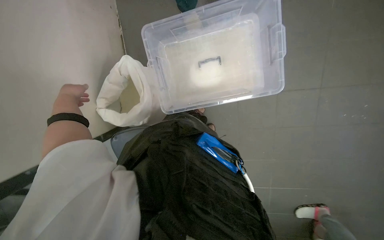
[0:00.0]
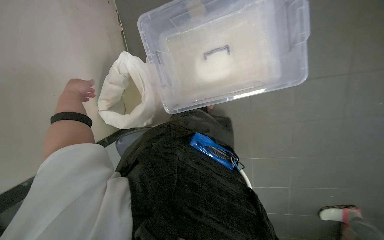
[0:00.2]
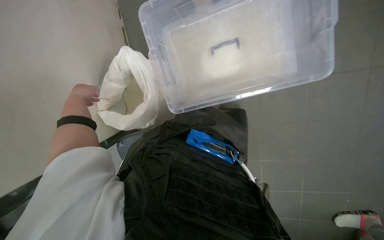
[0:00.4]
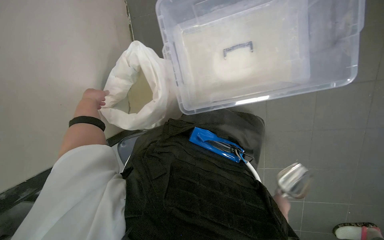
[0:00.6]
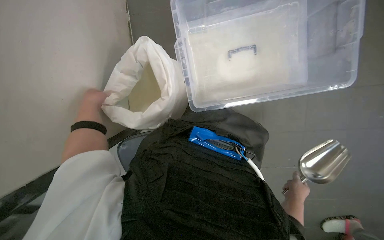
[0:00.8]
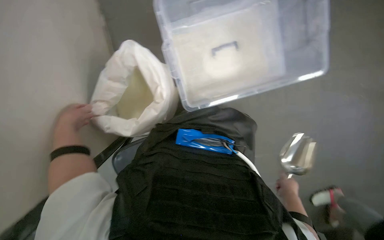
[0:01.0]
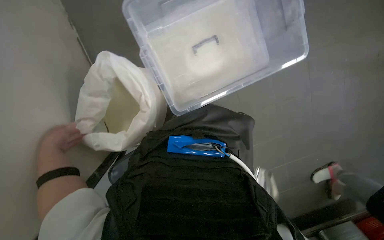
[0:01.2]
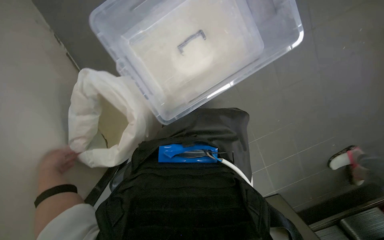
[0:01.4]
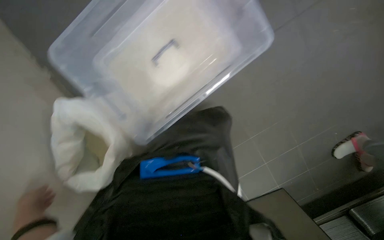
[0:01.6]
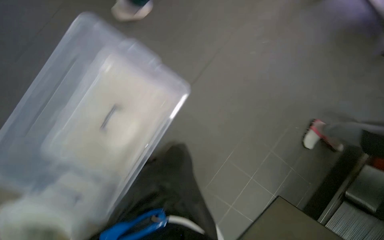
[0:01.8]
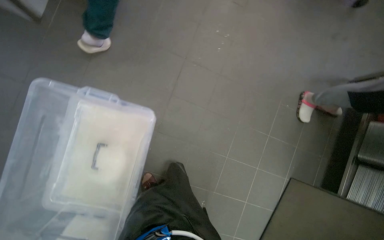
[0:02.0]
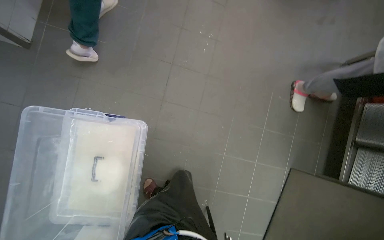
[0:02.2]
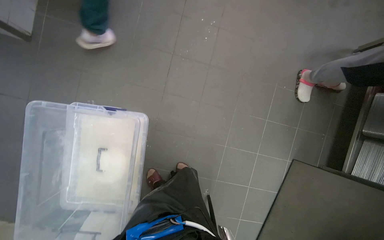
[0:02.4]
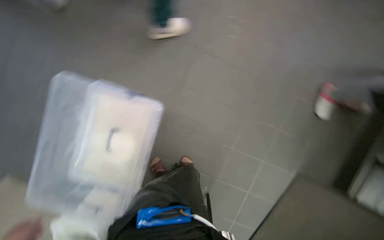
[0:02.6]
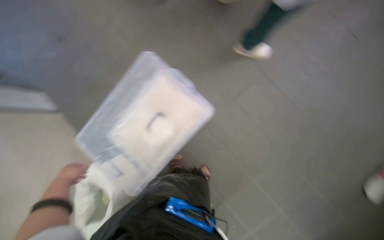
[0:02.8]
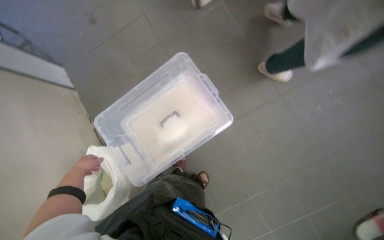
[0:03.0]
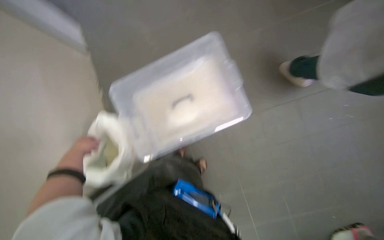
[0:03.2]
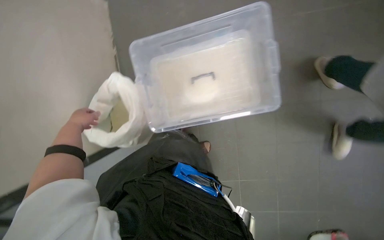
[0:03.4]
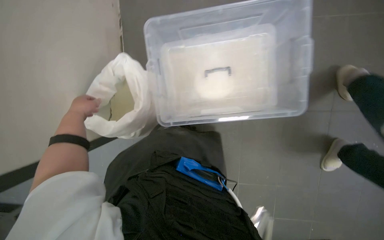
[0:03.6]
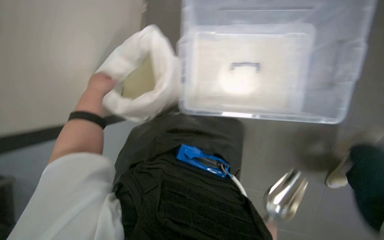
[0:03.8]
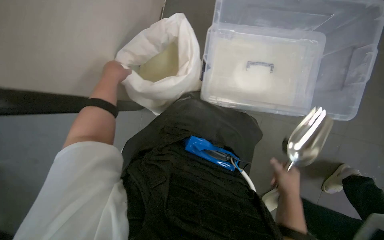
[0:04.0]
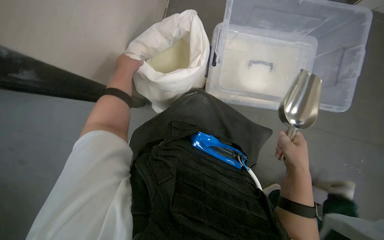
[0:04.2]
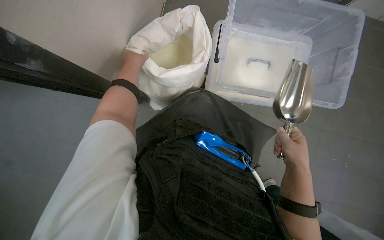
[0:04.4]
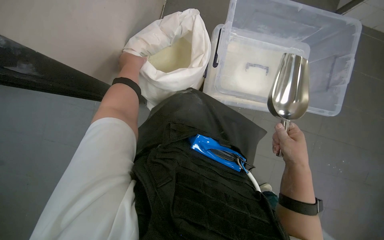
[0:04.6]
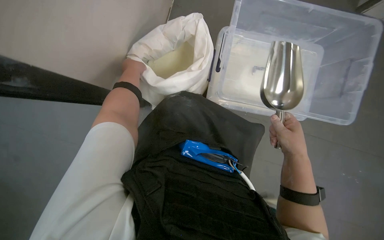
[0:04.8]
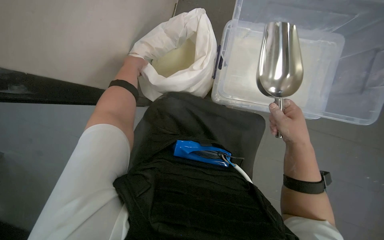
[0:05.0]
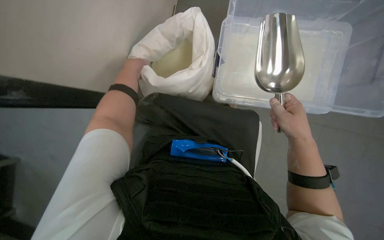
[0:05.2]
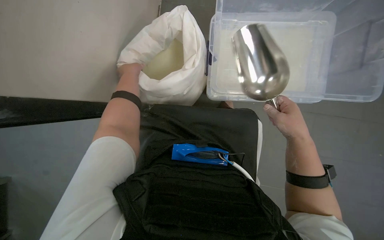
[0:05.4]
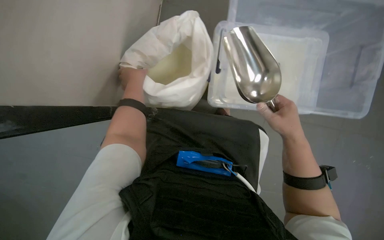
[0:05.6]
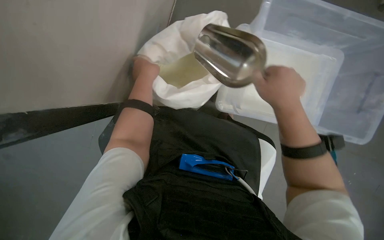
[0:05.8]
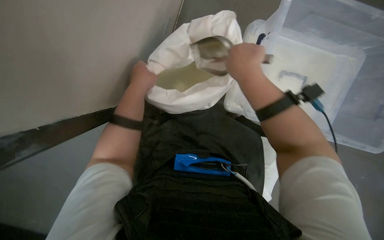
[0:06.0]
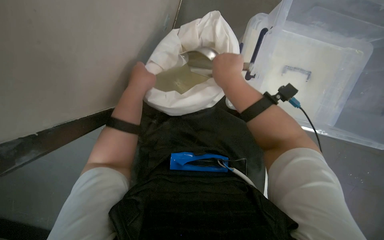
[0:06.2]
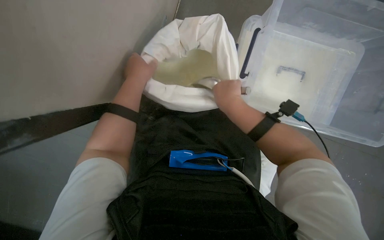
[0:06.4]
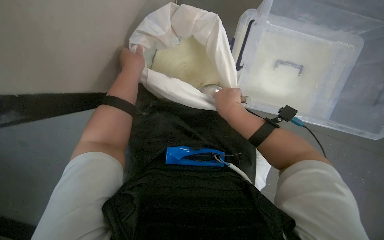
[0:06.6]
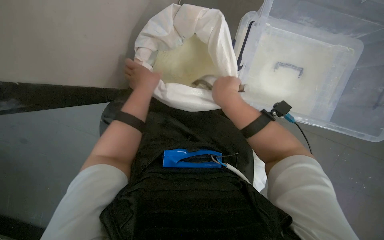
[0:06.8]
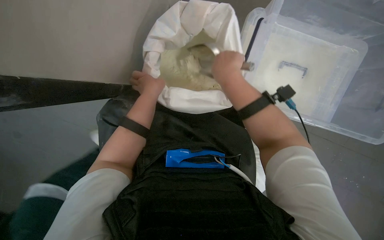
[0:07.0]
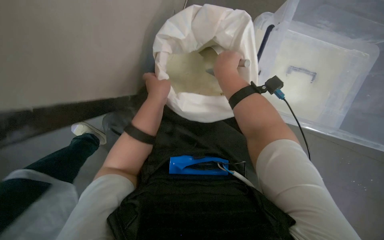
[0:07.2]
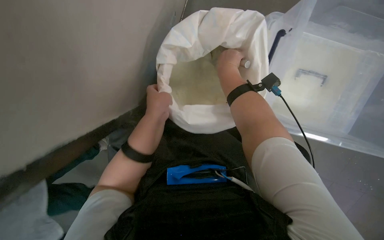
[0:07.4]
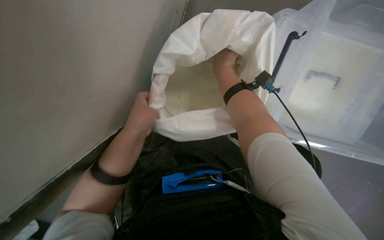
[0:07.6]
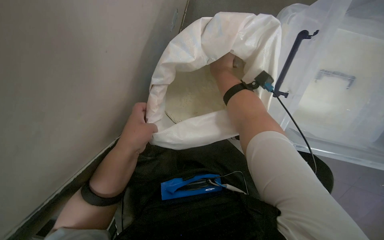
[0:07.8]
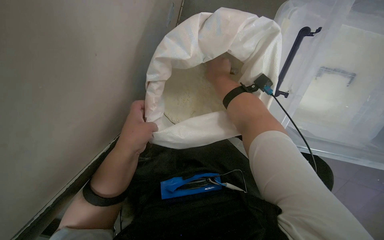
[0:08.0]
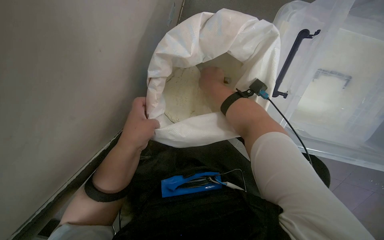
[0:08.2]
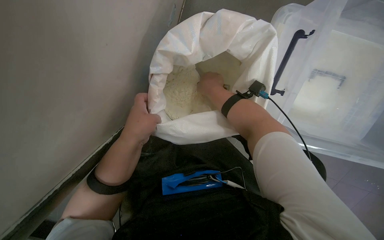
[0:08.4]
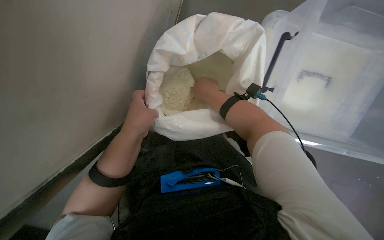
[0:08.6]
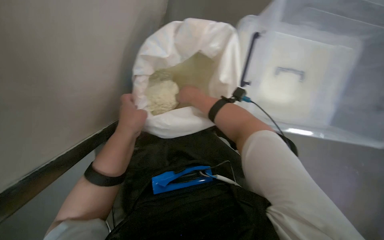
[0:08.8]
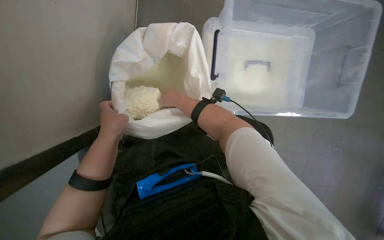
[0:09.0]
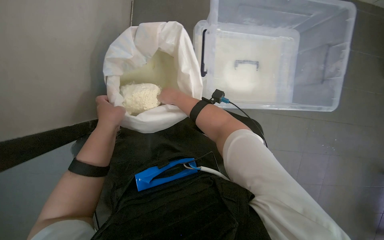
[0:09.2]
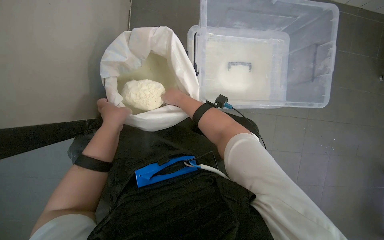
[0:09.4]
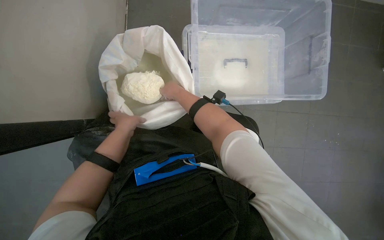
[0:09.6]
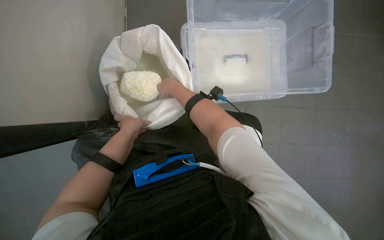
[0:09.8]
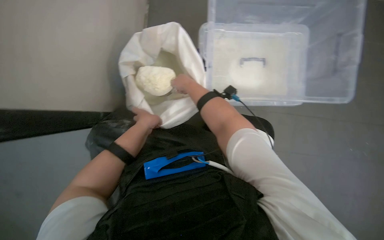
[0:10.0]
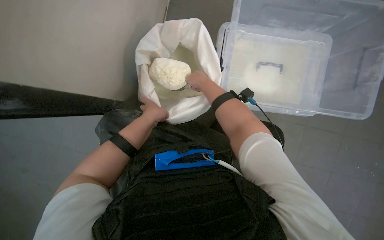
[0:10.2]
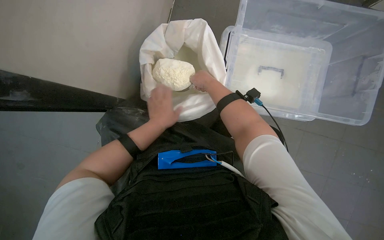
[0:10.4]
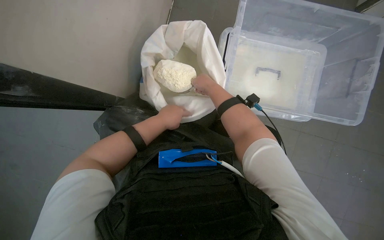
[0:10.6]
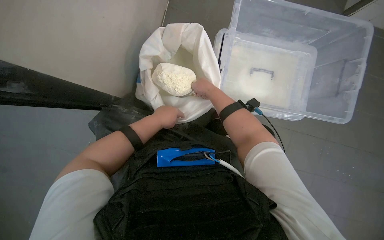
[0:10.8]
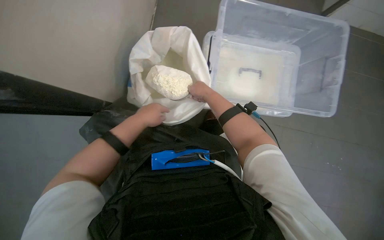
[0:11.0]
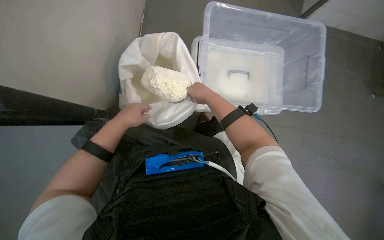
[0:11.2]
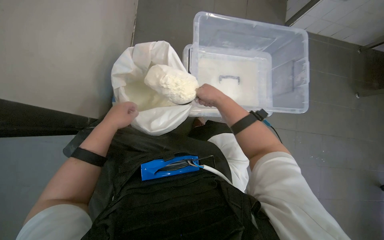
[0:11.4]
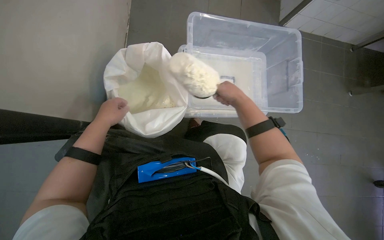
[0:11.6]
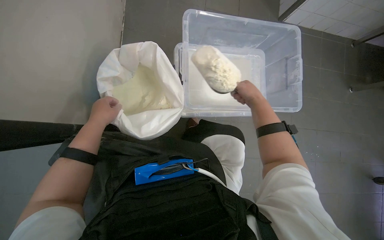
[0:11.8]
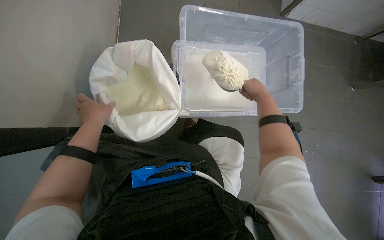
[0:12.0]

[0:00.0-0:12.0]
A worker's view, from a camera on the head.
Job: preparing food.
The whole recording: Scooping powder into container. The worker scoops powder from a large bag into a clear plastic container.
0:00.0 to 0:01.6: The scene rotates counterclockwise by some 30 degrees.
0:03.0 to 0:04.4: The wearer moves roughly 50 cm. The view tips downward by approximately 15 degrees. Everything in view rotates approximately 35 degrees clockwise.
0:04.4 to 0:06.0: The right hand travels up the picture and to the left by approximately 35 cm; the left hand is displaced nearer to the camera by roughly 10 cm.
0:06.0 to 0:07.6: The right hand heads farther from the camera and up the picture, covering roughly 20 cm, while the left hand is displaced down the picture by about 10 cm.
0:07.6 to 0:09.0: The right hand heads down the picture, covering some 10 cm.
0:09.0 to 0:10.4: The left hand heads to the right, covering approximately 10 cm.
0:10.4 to 0:12.0: The wearer's head swings approximately 15 degrees to the right. The right hand moves to the right, some 35 cm.

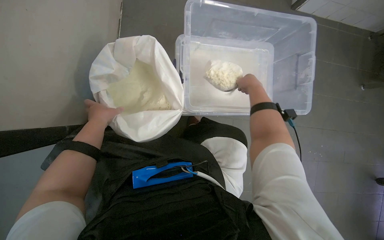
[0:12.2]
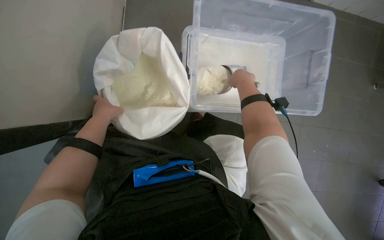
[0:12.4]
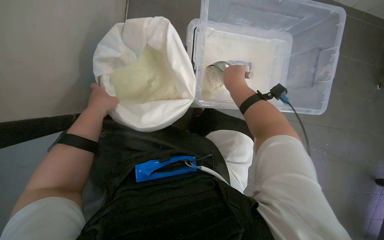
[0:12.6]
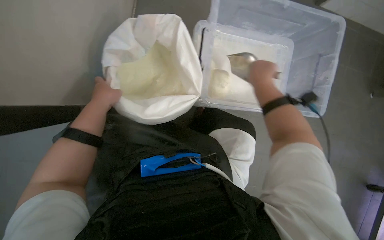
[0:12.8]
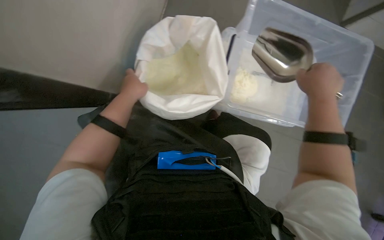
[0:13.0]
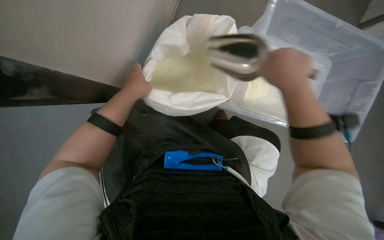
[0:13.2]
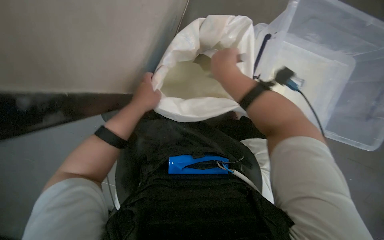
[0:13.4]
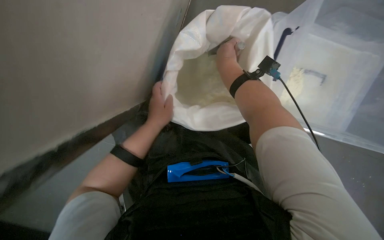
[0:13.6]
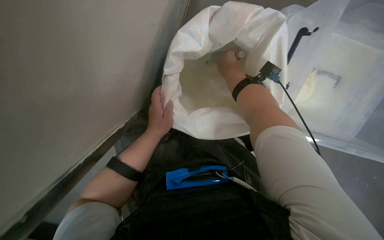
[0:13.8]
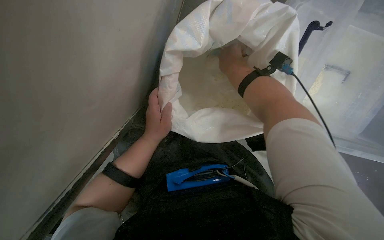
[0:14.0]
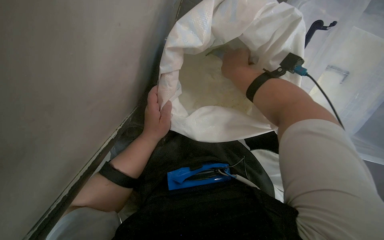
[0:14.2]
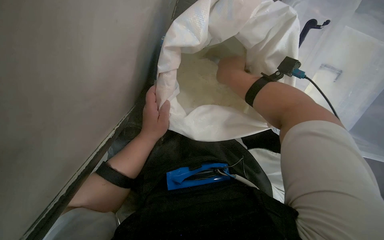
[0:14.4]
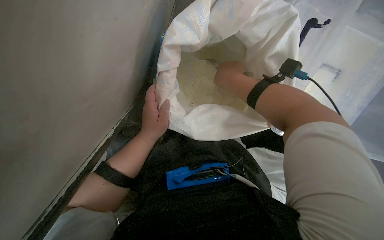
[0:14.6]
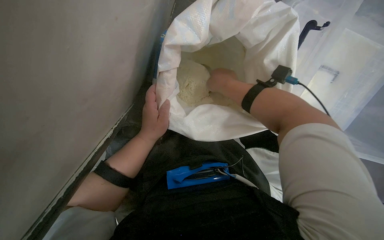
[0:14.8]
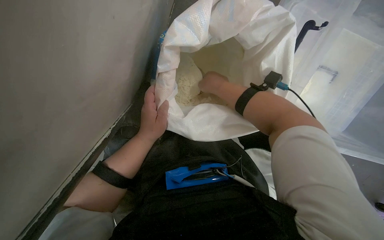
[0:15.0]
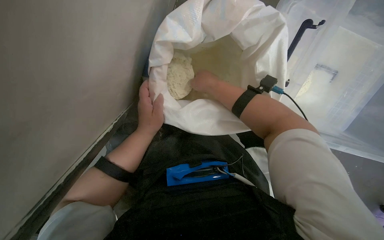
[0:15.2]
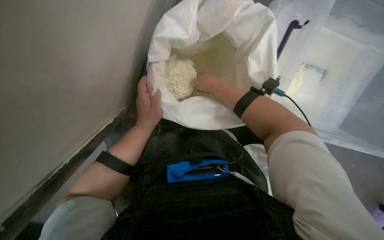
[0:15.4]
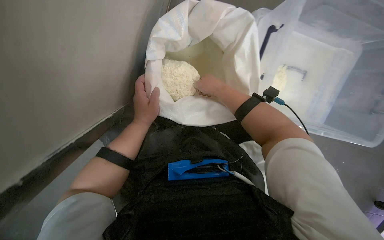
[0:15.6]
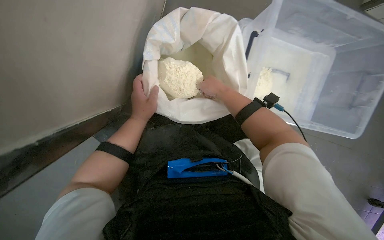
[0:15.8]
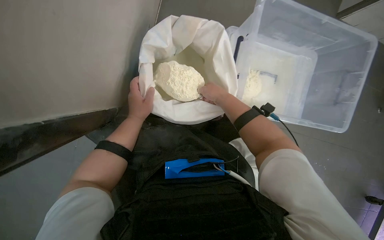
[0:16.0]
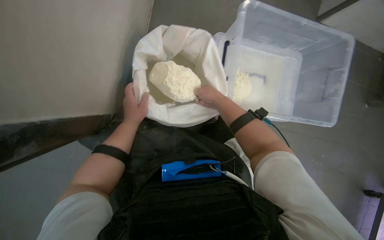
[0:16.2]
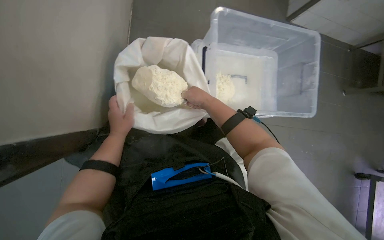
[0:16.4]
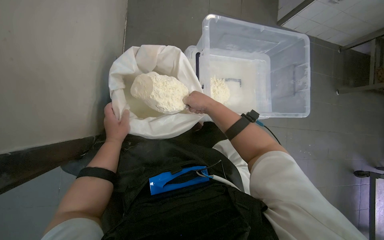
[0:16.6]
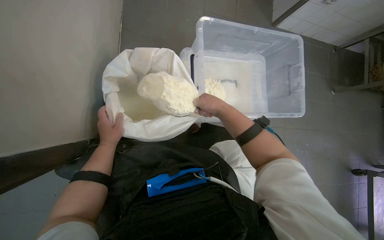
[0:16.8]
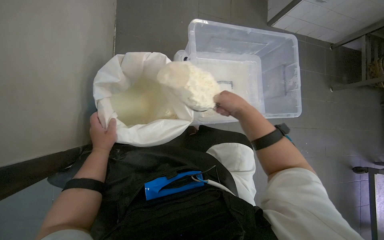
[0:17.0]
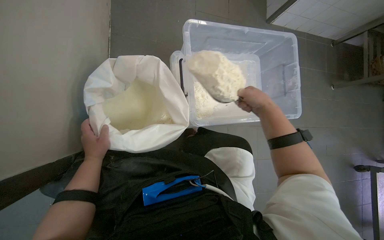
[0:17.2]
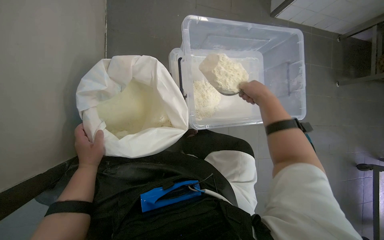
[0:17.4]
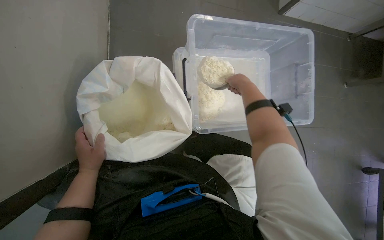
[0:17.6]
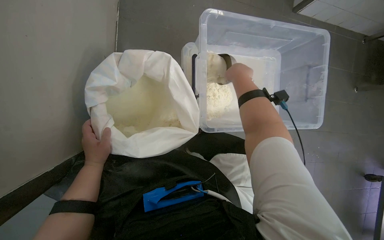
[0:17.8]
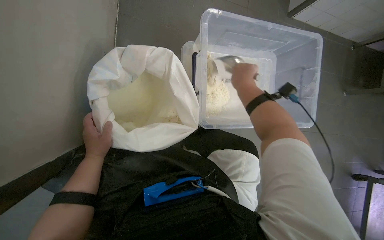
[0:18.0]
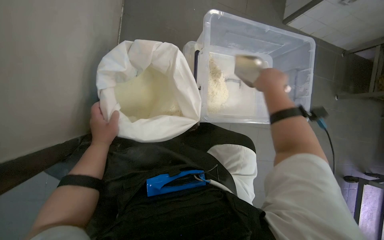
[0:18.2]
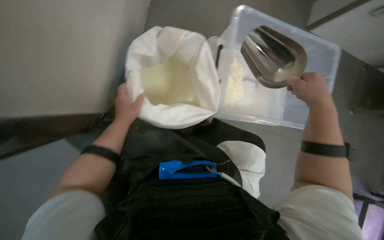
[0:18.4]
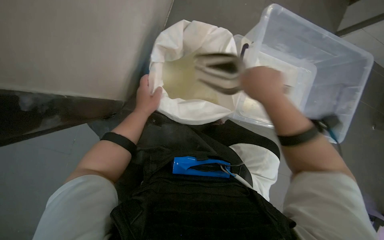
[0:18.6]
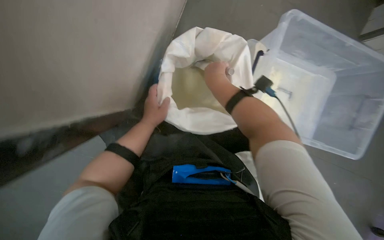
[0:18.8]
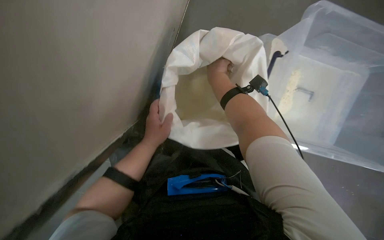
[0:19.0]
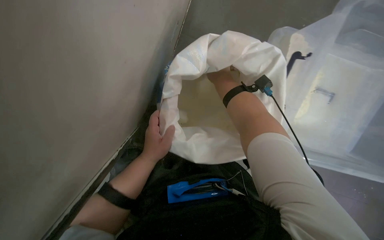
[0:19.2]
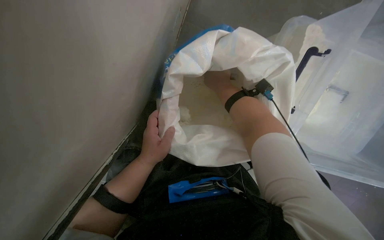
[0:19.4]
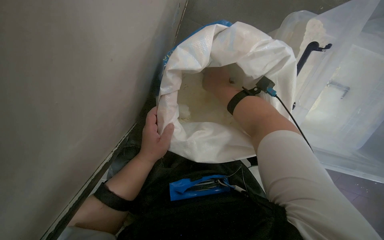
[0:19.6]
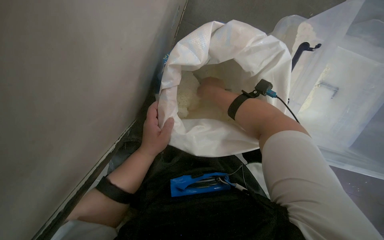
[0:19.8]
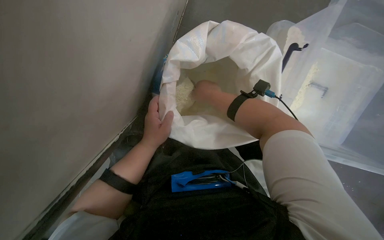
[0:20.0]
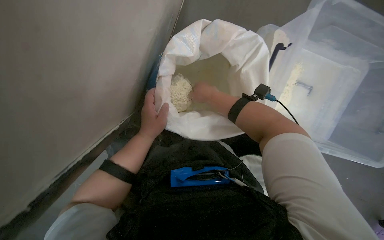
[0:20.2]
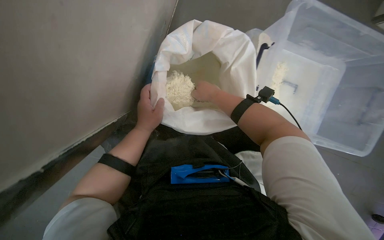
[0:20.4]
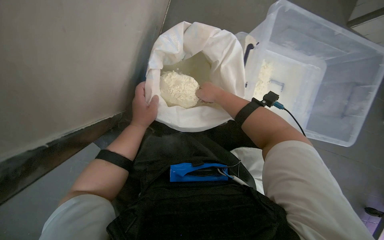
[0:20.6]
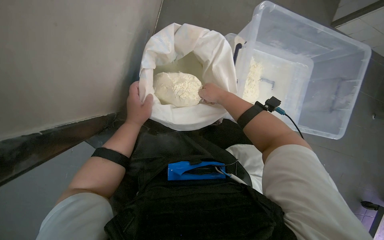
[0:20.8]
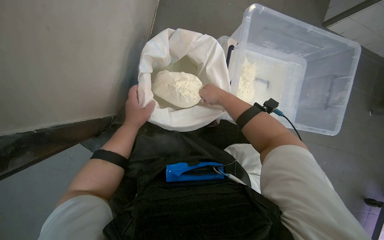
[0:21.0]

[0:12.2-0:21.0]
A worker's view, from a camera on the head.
Job: preparing food.
The whole recording: Scooping powder into container. The worker scoops powder from a large bag into a clear plastic container.
0:12.2 to 0:13.6: The wearer's head swings roughly 25 degrees to the left. The right hand goes about 35 cm to the left.
0:15.2 to 0:16.6: The head rotates roughly 20 degrees to the right. The wearer looks roughly 15 degrees further upward. The right hand goes some 10 cm down the picture.
0:16.6 to 0:18.0: The right hand travels up the picture and to the right by about 15 cm.
0:18.0 to 0:19.6: The head turns to the left by roughly 25 degrees. The right hand moves to the left, about 30 cm.
0:19.6 to 0:21.0: The head rotates some 15 degrees to the right. The view tilts about 15 degrees upward.
